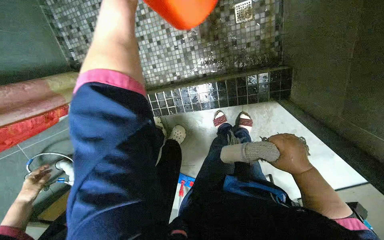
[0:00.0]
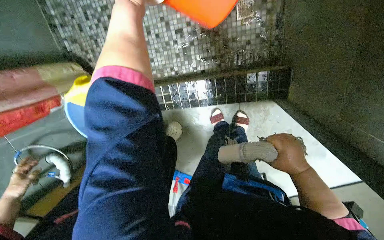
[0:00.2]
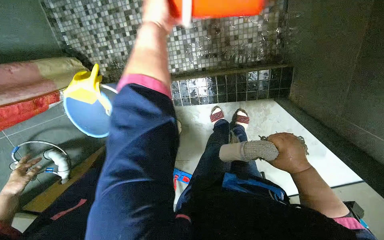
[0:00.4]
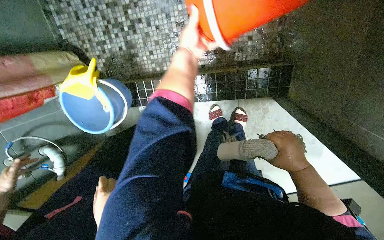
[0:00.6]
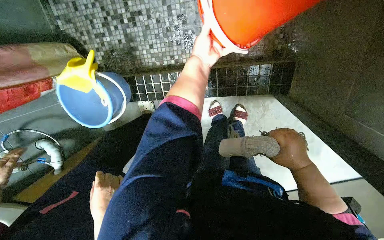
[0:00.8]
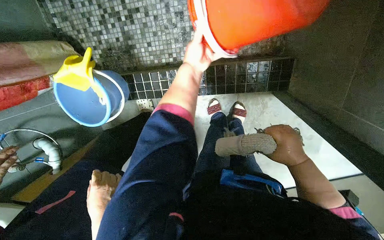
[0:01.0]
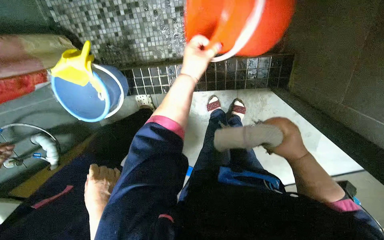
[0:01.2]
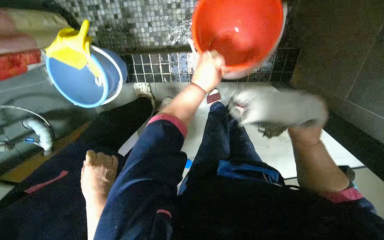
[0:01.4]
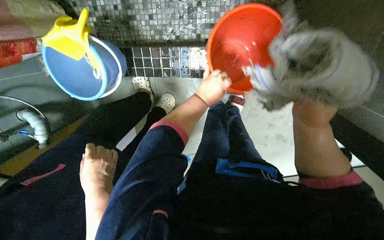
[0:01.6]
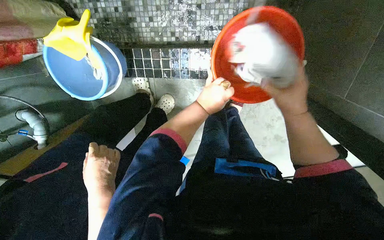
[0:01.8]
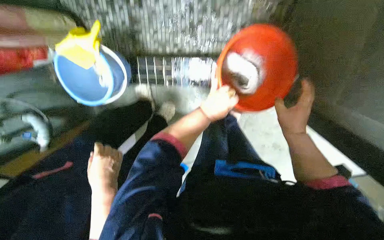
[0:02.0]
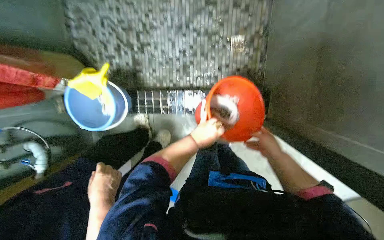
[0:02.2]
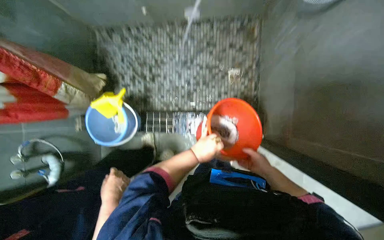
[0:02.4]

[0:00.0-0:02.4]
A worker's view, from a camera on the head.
Job: preparing cleaning supplies.
The whole recording: Wringing and rinsing cleaning cloth. The worker wrings and rinses a cleaning cloth, then empties and refills the cleaning bucket.
0:01.2 to 0:02.4: The wearer looks approximately 25 degrees further upward.

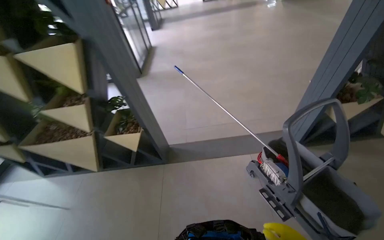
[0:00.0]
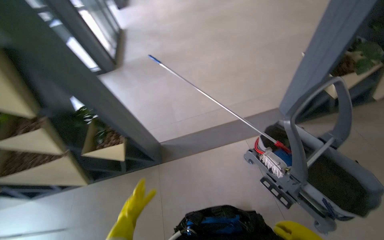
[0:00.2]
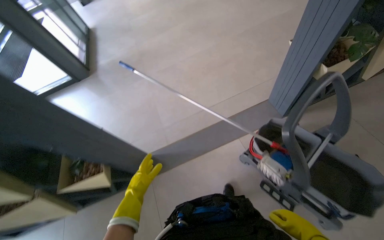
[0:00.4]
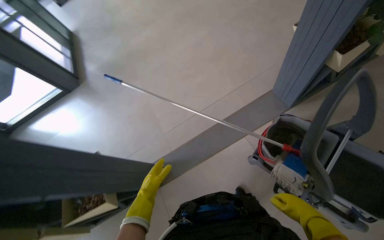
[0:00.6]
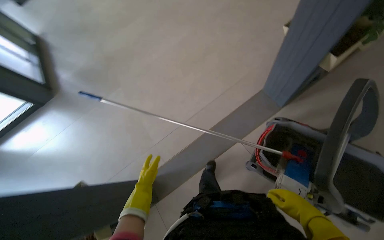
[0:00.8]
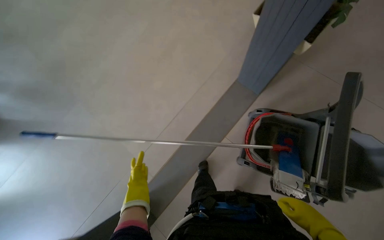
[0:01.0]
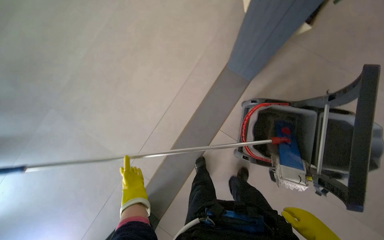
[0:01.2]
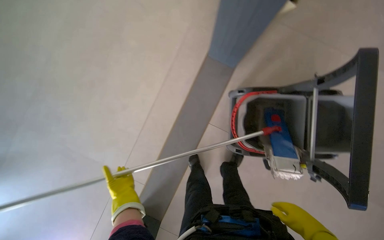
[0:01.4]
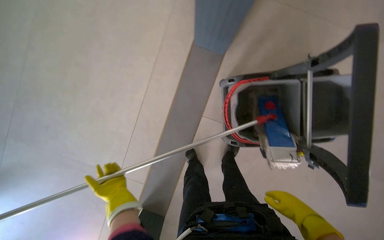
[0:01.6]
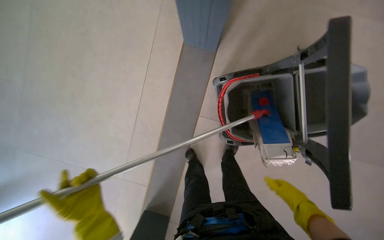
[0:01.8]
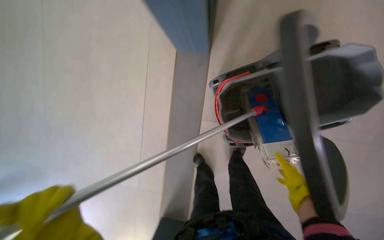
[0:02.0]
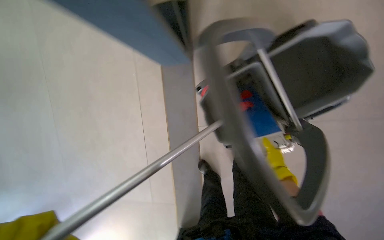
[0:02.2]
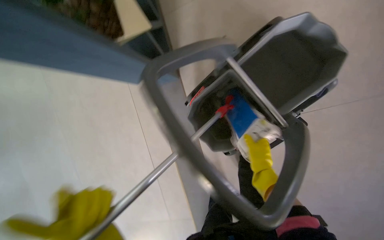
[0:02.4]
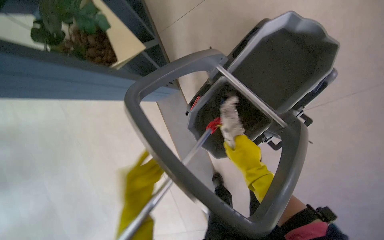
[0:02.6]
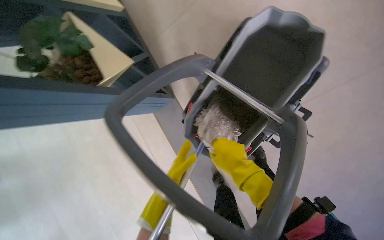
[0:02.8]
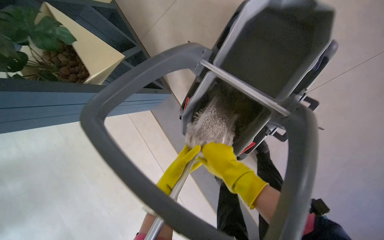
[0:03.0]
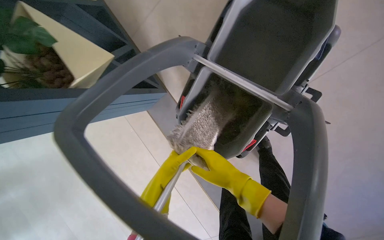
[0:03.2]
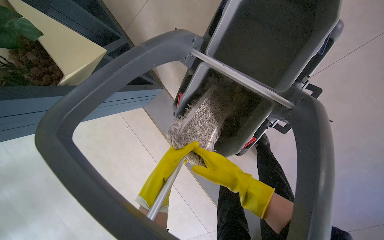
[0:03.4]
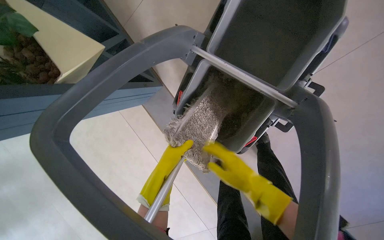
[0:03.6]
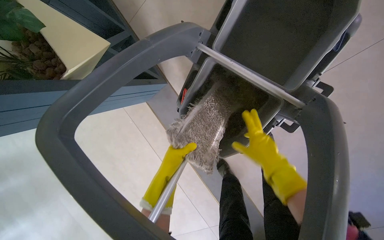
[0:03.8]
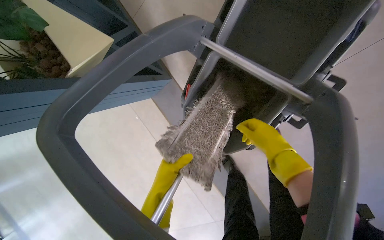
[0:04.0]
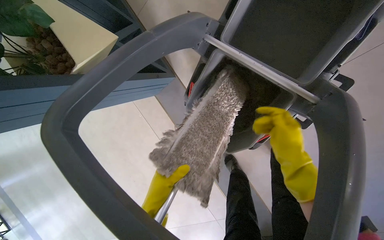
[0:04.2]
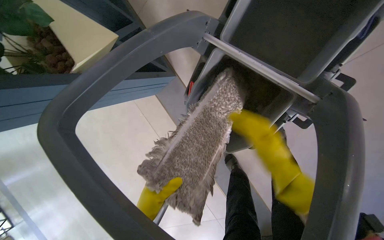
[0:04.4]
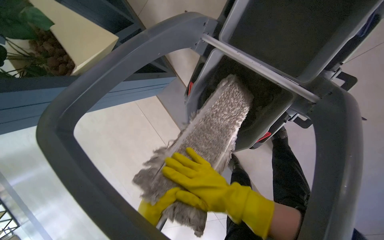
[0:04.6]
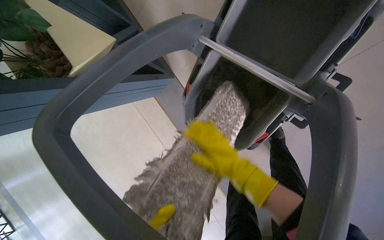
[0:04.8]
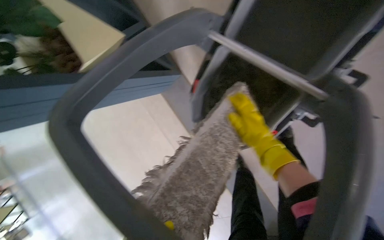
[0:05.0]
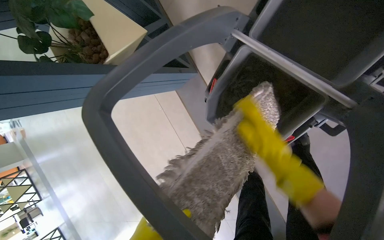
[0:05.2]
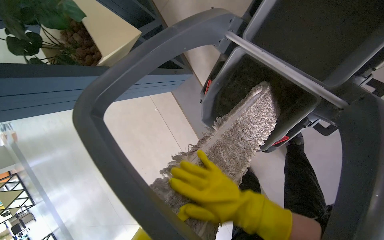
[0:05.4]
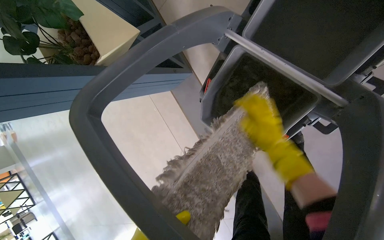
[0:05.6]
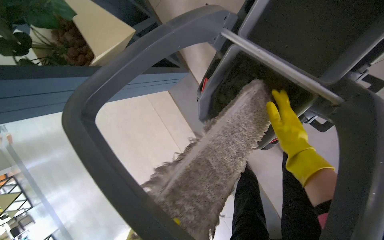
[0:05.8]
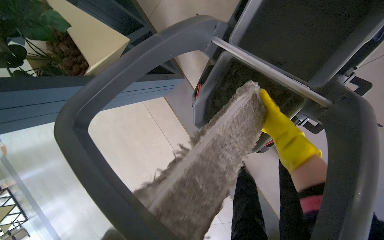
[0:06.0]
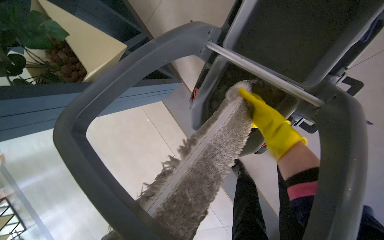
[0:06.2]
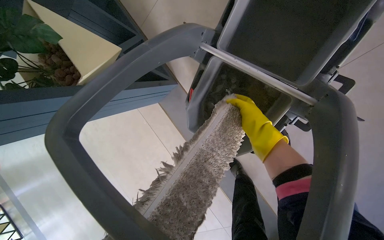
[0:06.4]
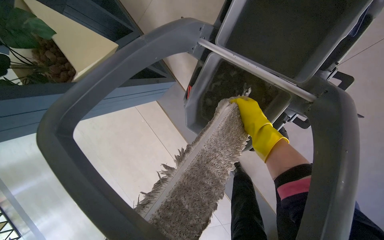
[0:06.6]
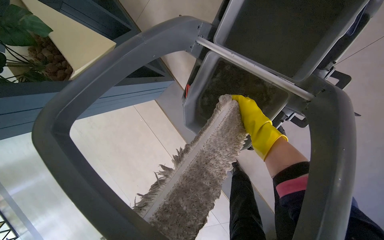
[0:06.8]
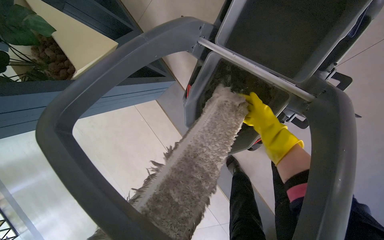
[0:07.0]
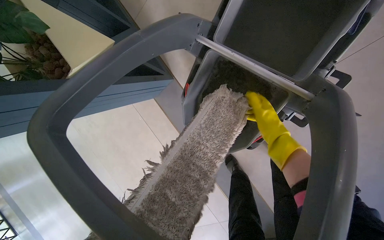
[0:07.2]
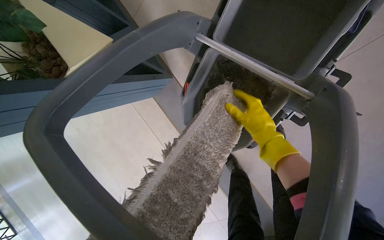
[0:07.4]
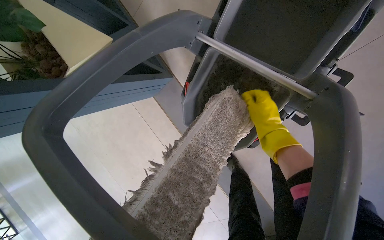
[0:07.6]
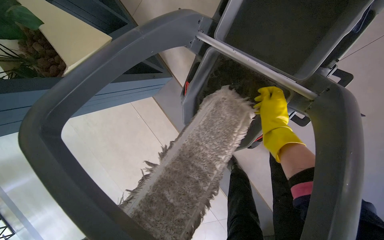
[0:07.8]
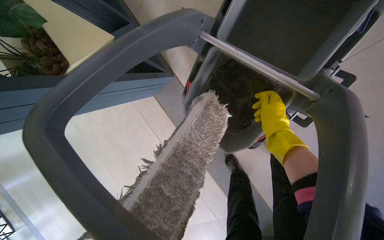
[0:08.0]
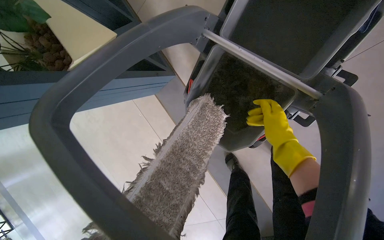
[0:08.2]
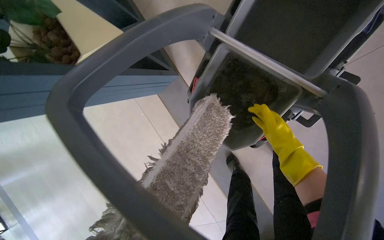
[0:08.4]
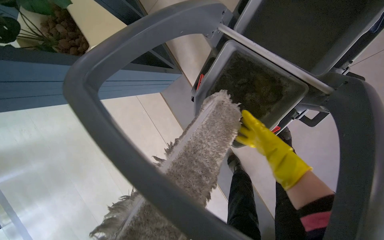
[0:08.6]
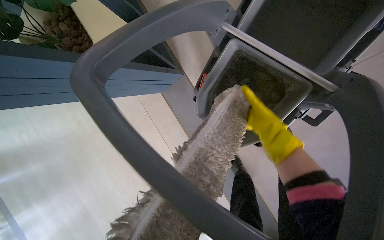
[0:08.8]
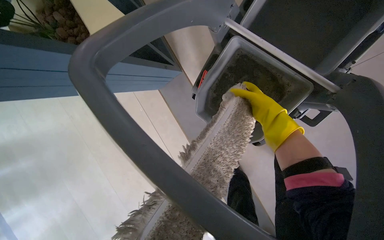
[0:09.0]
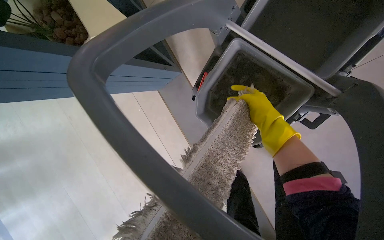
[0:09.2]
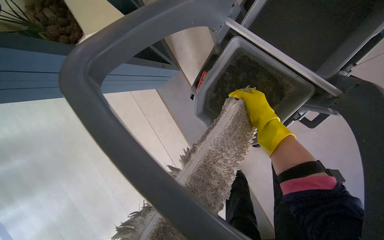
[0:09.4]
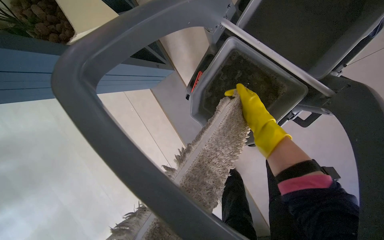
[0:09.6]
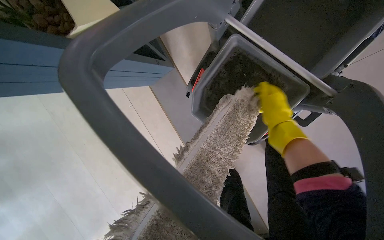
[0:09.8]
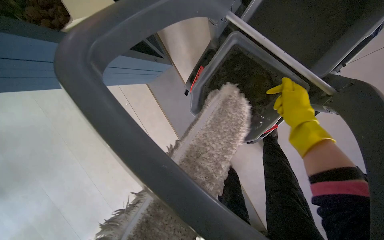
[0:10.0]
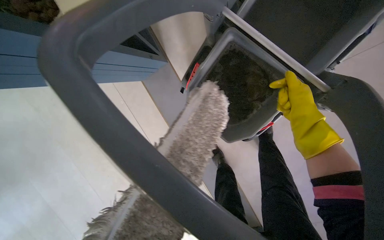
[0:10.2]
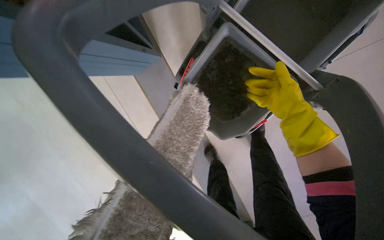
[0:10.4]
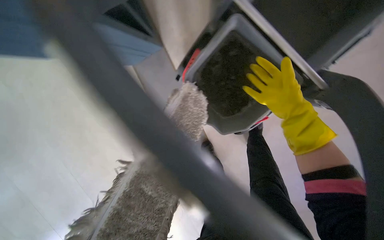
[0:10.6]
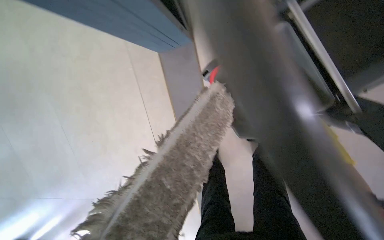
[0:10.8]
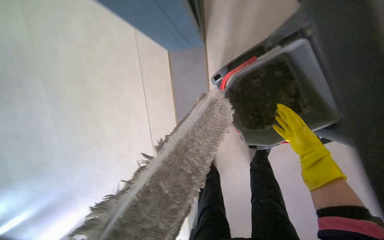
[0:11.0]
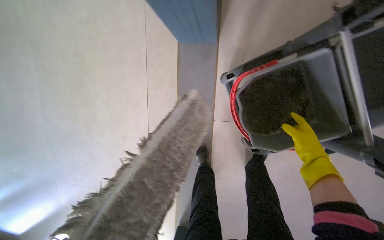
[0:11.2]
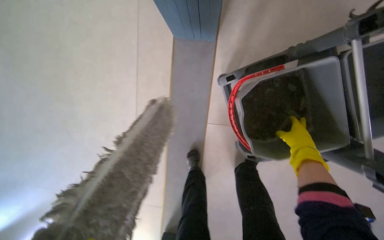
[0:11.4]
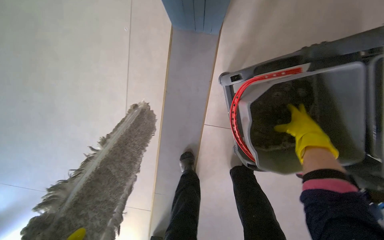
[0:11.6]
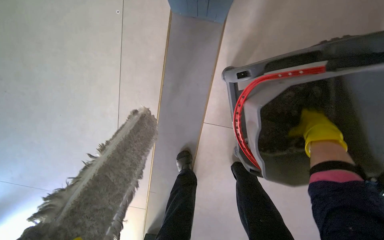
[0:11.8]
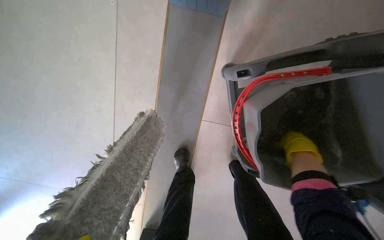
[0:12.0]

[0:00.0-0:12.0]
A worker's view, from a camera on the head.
Job: preparing cleaning supplies.
The whole recording: Washing mop cloth in bucket. The worker washes the mop cloth in the bucket.
0:00.0 to 0:01.6: The camera is carried some 1 m. The head turns to the right by roughly 70 degrees. The view tilts about 35 degrees downward.
0:01.6 to 0:03.0: The wearer moves about 50 cm. The camera sweeps to the left, by approximately 20 degrees. The scene rotates counterclockwise by approximately 50 degrees.
0:03.0 to 0:04.4: The left hand is displaced farther from the camera by roughly 10 cm. The right hand is displaced farther from the camera and to the right by approximately 25 cm.
0:04.4 to 0:06.0: The right hand moves left and right over approximately 20 cm, changing direction 3 times.
0:09.0 to 0:10.4: The right hand moves nearer to the camera, about 10 cm.
0:10.4 to 0:12.0: The right hand travels nearer to the camera by roughly 10 cm.

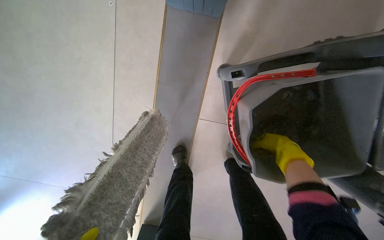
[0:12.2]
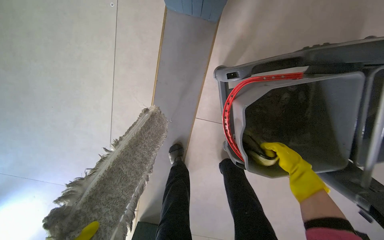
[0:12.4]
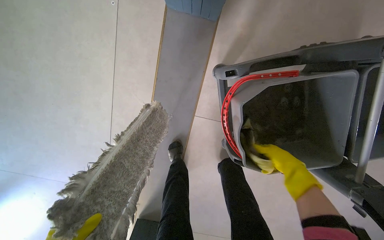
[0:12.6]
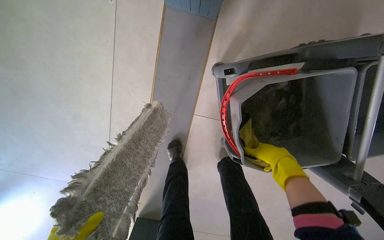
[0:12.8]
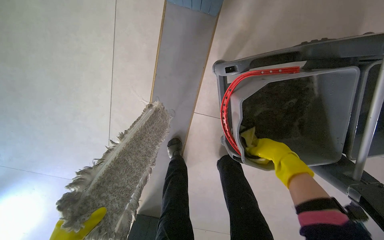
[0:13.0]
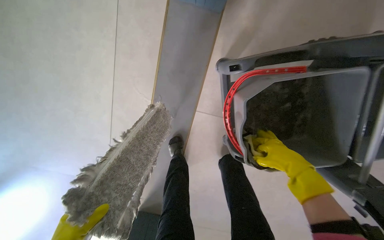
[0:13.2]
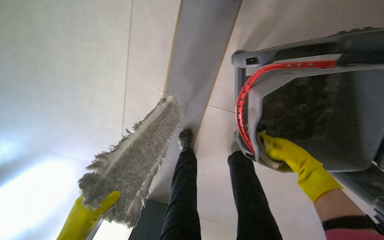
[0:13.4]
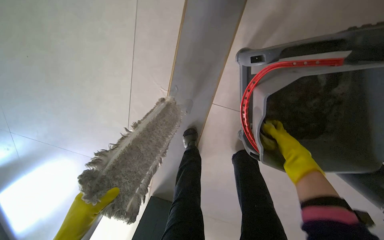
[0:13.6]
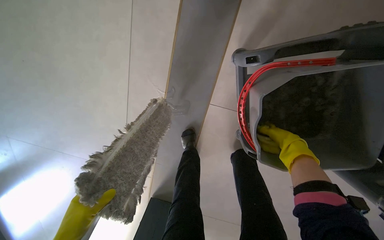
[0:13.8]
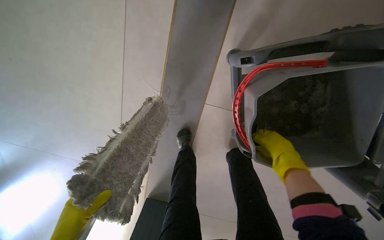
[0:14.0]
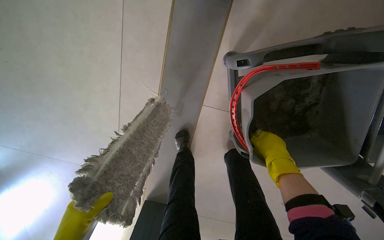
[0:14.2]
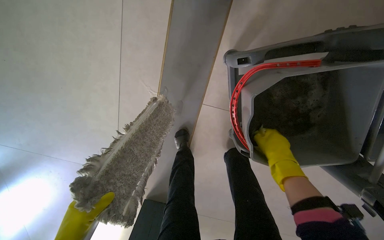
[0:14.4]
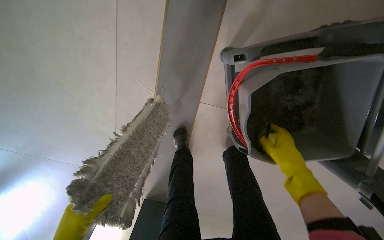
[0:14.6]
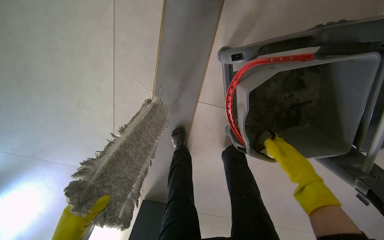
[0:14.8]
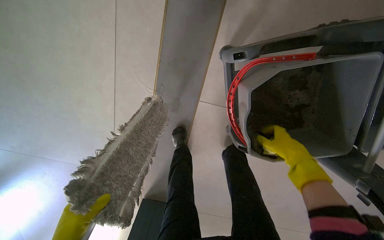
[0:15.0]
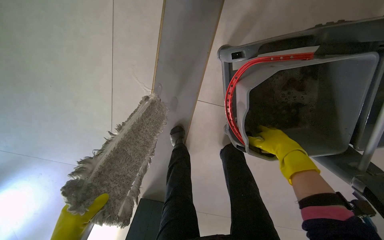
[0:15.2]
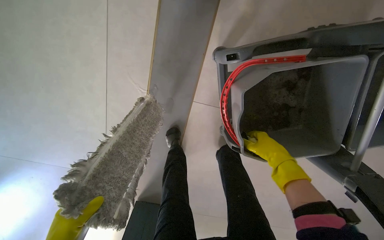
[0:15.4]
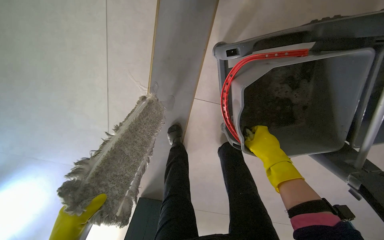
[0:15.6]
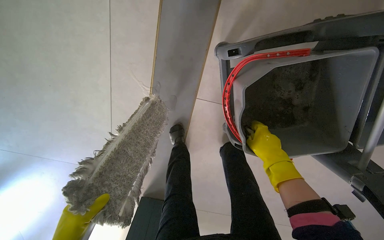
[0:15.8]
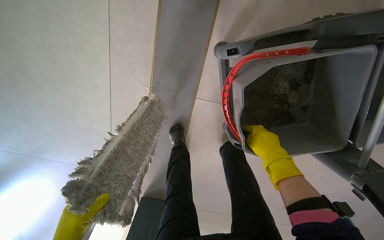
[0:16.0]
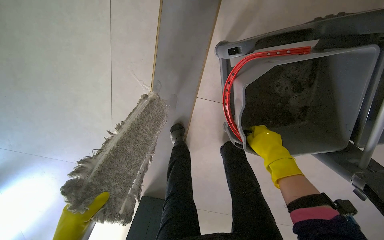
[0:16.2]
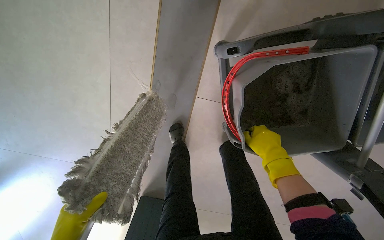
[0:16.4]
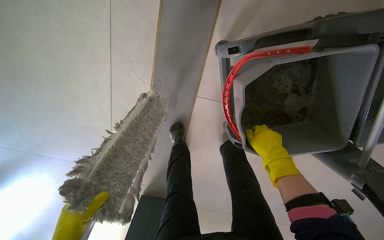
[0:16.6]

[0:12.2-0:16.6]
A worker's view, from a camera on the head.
Job: preparing cleaning supplies.
The whole recording: Washing mop cloth in bucket. The worker washes the mop cloth in the bucket.
0:13.6 to 0:15.2: The right hand moves nearer to the camera, about 10 cm.
